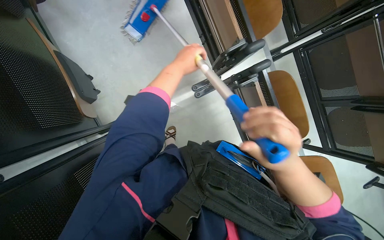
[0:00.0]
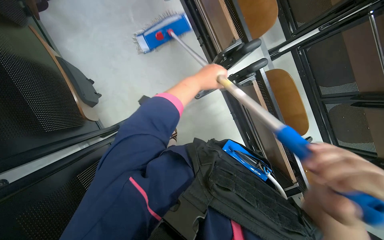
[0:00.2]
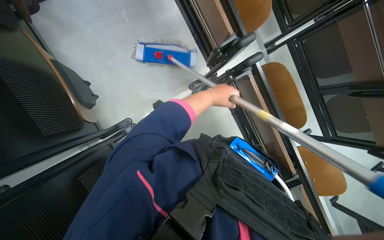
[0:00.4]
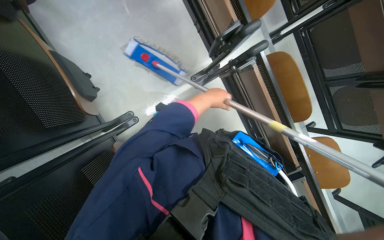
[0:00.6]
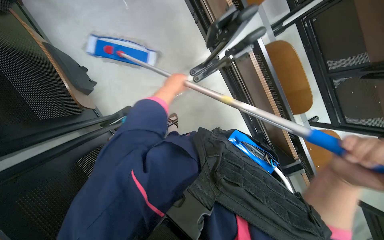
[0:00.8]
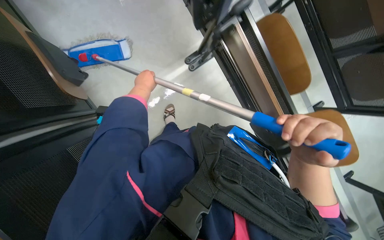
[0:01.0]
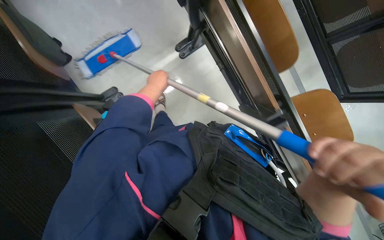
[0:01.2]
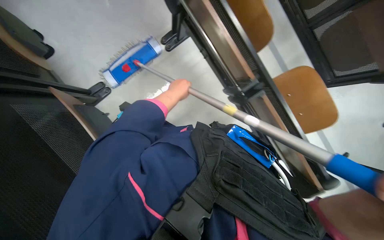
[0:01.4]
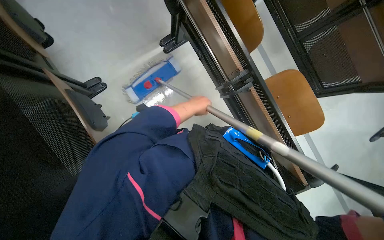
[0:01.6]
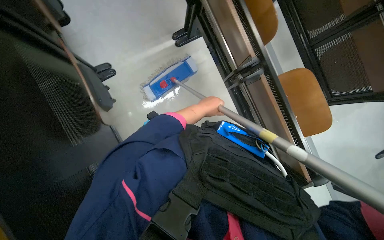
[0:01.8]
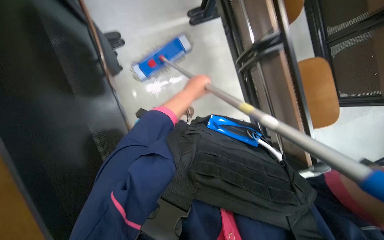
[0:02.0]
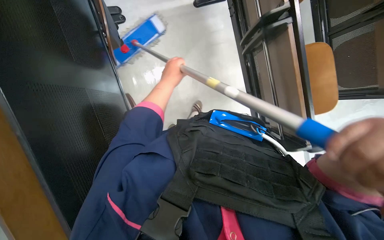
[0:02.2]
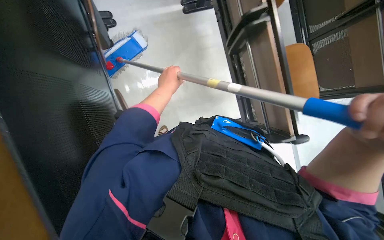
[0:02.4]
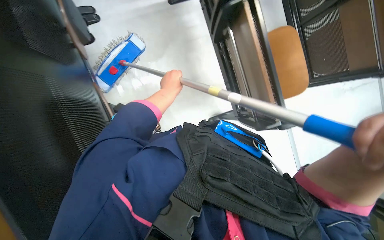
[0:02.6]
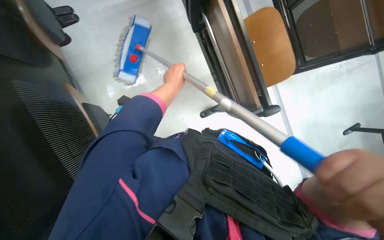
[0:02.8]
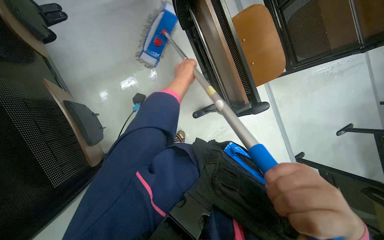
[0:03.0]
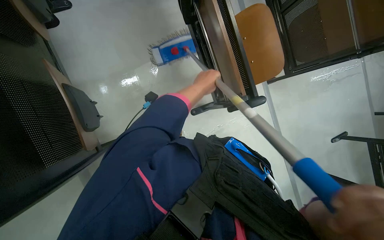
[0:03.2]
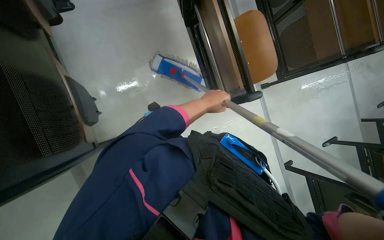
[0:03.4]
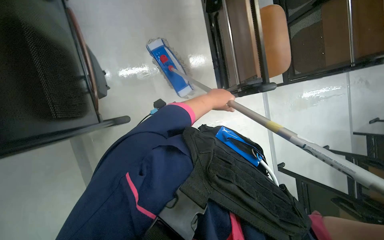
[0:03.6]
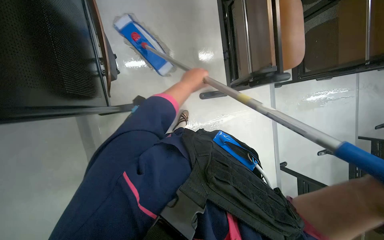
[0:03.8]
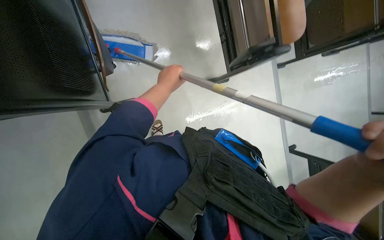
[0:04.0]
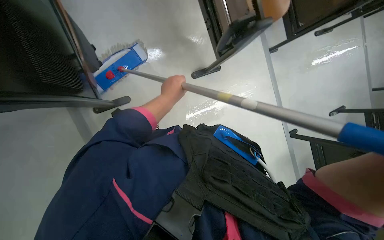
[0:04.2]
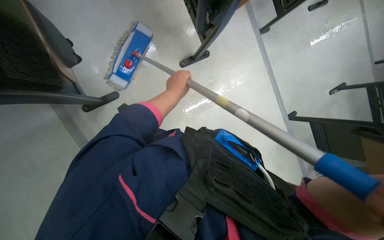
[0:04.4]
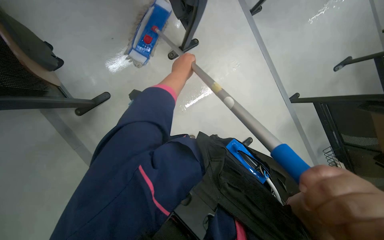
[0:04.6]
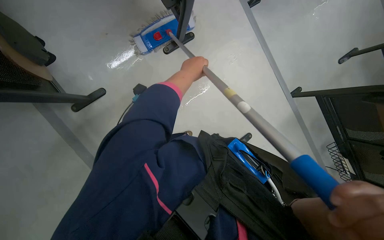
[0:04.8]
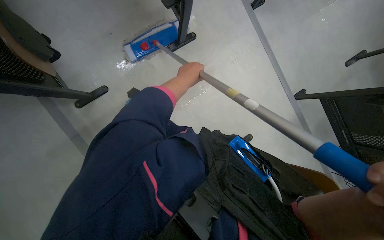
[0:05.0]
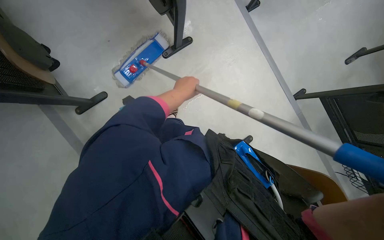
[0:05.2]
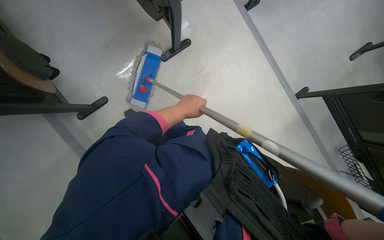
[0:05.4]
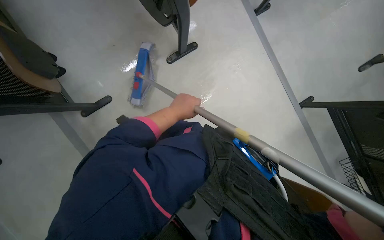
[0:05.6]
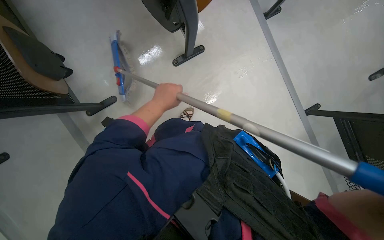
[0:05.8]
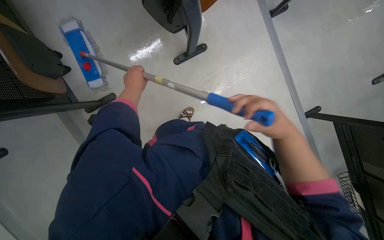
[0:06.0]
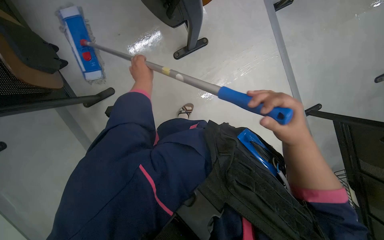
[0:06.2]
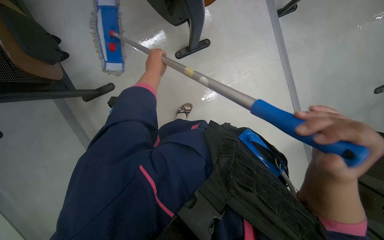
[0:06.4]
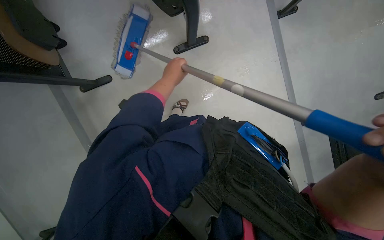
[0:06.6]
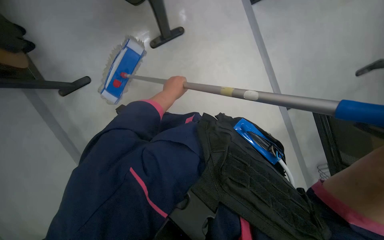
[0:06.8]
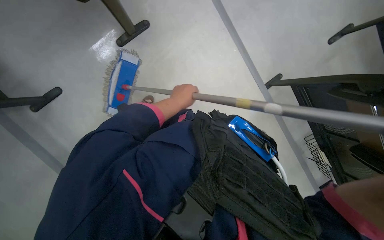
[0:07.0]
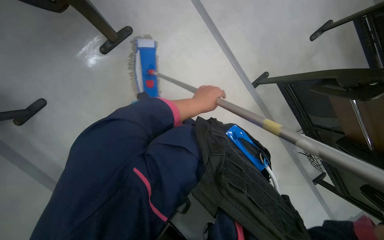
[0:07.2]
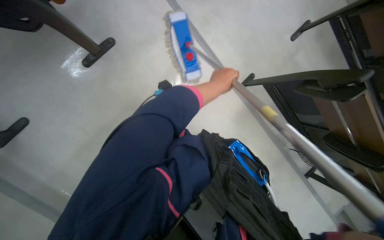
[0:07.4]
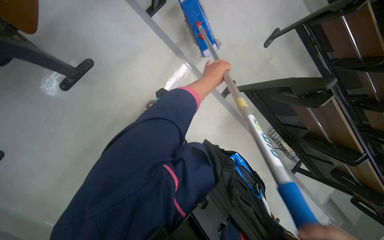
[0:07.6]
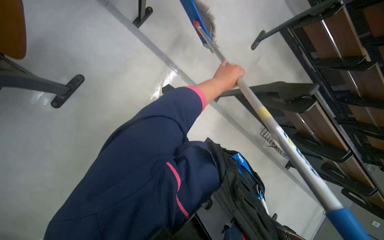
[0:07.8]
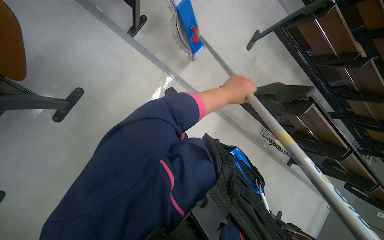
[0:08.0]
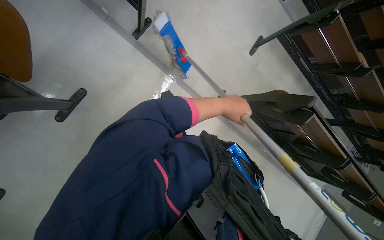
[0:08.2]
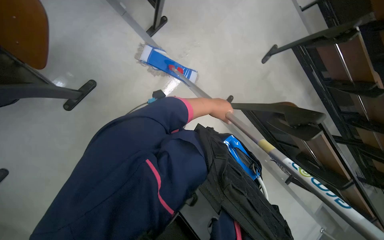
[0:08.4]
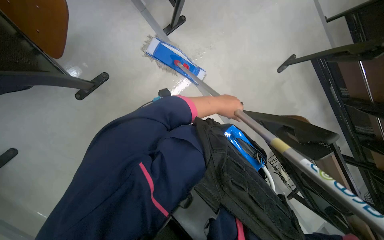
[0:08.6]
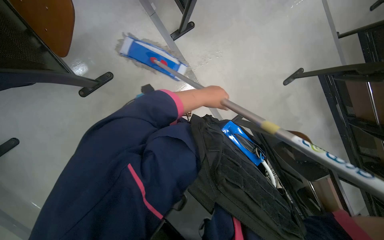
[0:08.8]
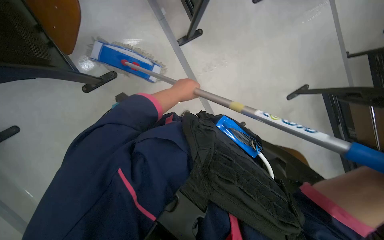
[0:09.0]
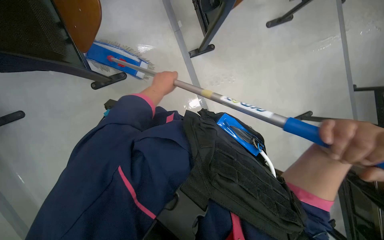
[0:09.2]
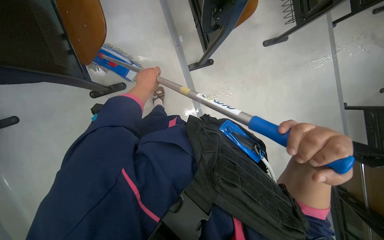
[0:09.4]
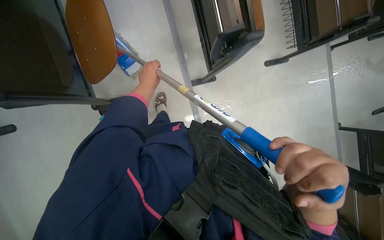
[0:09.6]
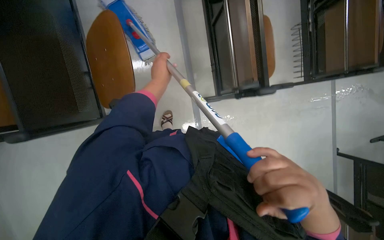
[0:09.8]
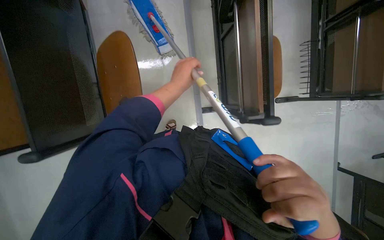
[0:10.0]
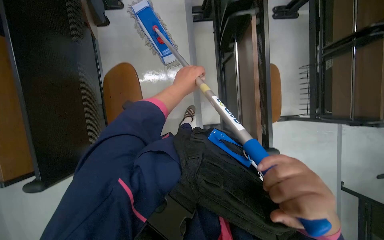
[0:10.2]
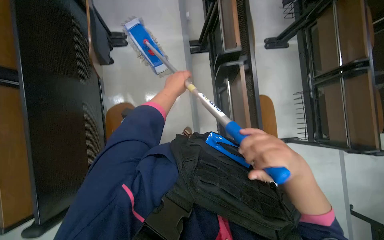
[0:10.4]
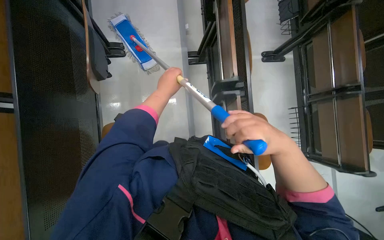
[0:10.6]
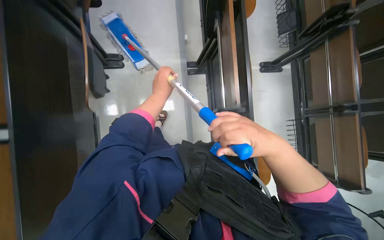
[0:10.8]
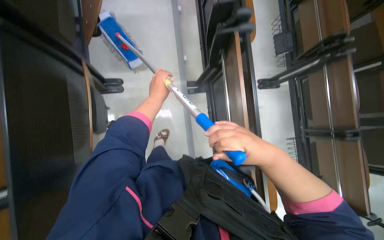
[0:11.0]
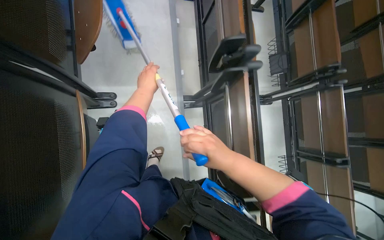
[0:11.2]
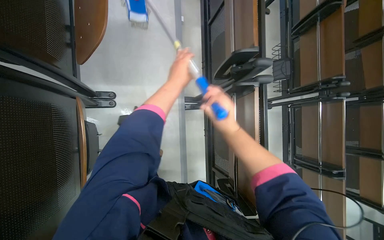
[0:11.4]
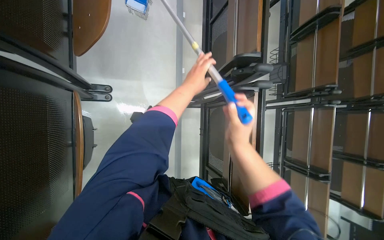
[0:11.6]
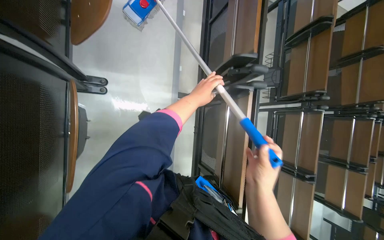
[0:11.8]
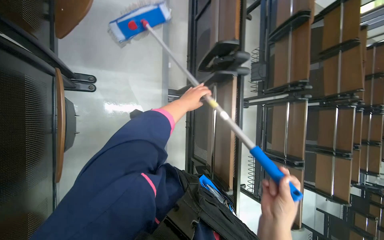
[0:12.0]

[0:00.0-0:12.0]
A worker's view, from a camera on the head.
Job: mopping floor.
The whole recording: Mopping lecture hall floor. The worker mops the lecture hall floor, periodically wringing and adjusting the mop.
0:00.0 to 0:01.6: The wearer moves approximately 50 cm.
0:01.6 to 0:03.0: The scene turns approximately 30 degrees clockwise in the picture.
0:03.0 to 0:04.4: The view tilts about 15 degrees downward. The left hand moves down the picture, some 15 cm, and goes to the right and returns, some 5 cm each way.
0:04.4 to 0:06.0: The left hand moves farther from the camera, about 10 cm.
0:07.6 to 0:09.0: The left hand moves to the left, some 10 cm.
0:09.0 to 0:10.4: The wearer moves approximately 60 cm. The view tips upward by approximately 15 degrees.
0:10.4 to 0:12.0: The camera is carried approximately 60 cm. The camera sweeps to the right, by approximately 20 degrees.

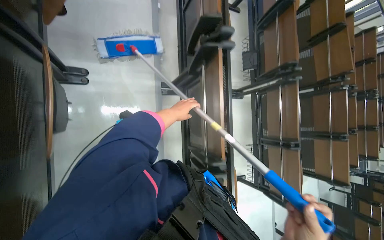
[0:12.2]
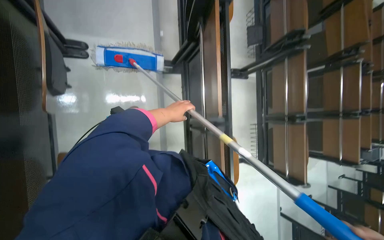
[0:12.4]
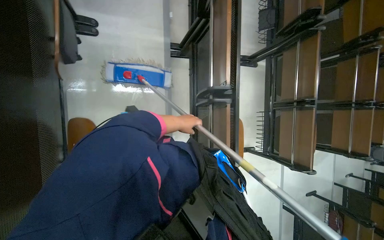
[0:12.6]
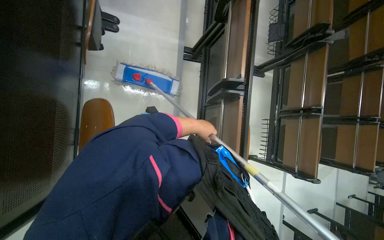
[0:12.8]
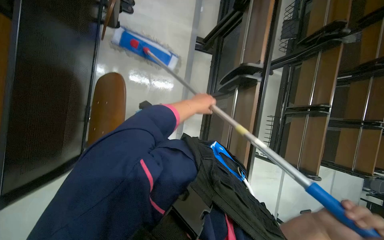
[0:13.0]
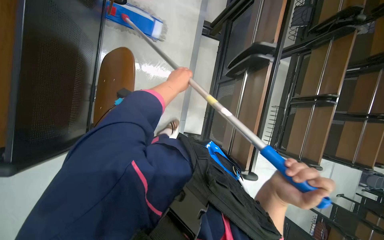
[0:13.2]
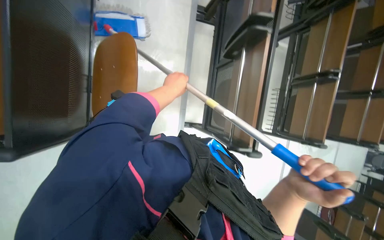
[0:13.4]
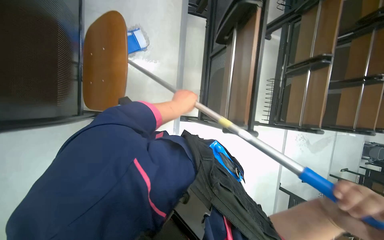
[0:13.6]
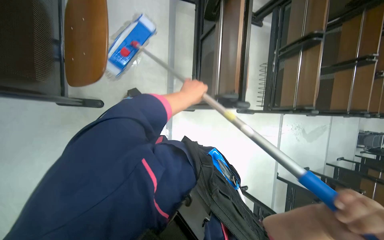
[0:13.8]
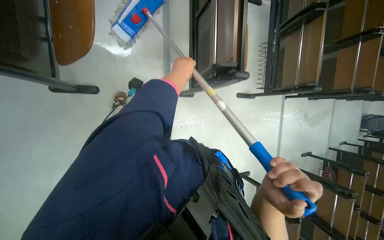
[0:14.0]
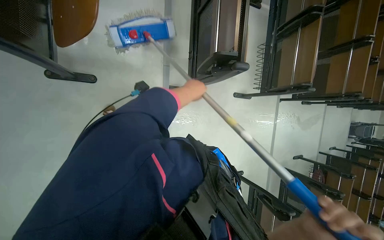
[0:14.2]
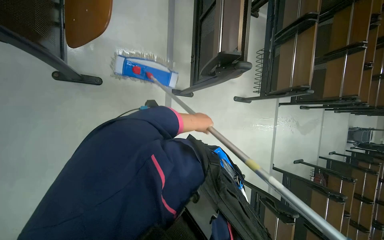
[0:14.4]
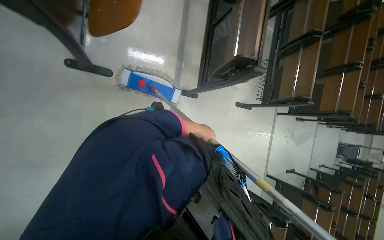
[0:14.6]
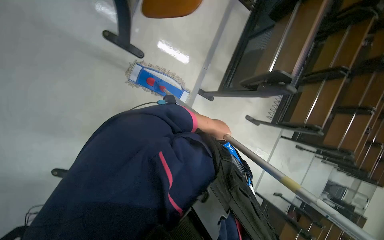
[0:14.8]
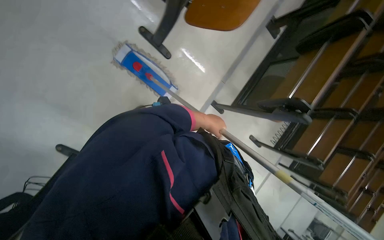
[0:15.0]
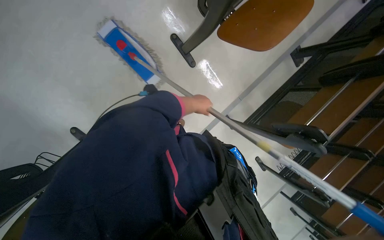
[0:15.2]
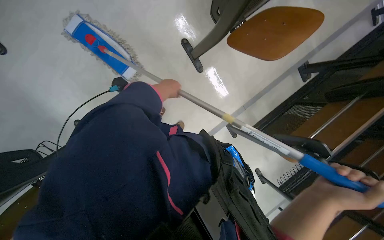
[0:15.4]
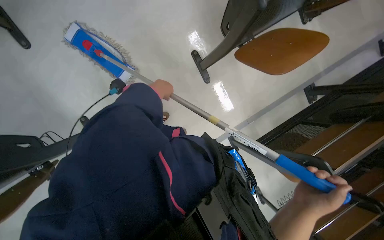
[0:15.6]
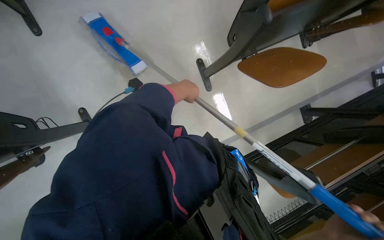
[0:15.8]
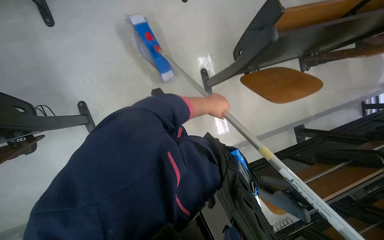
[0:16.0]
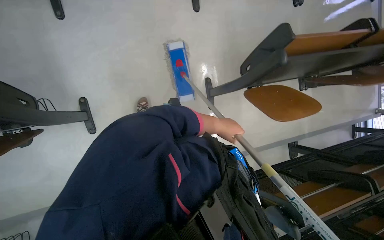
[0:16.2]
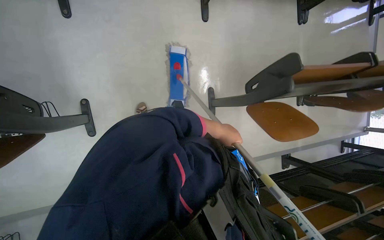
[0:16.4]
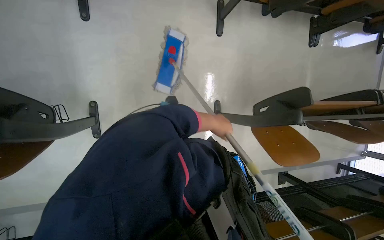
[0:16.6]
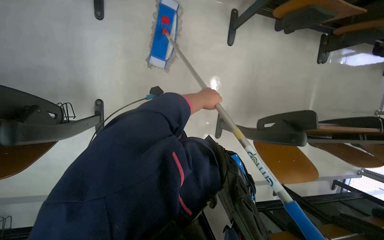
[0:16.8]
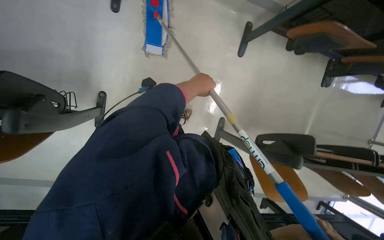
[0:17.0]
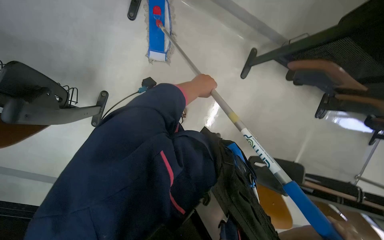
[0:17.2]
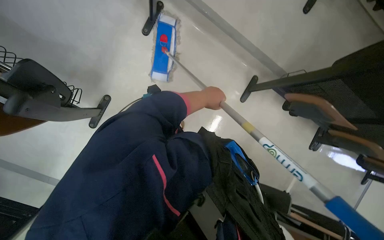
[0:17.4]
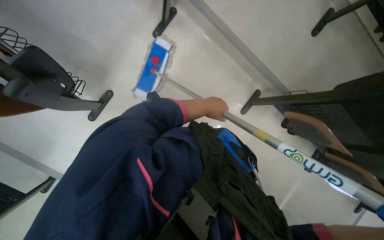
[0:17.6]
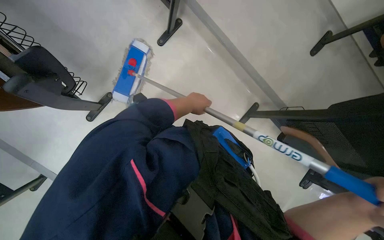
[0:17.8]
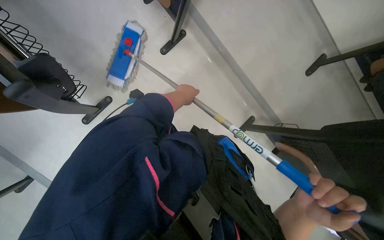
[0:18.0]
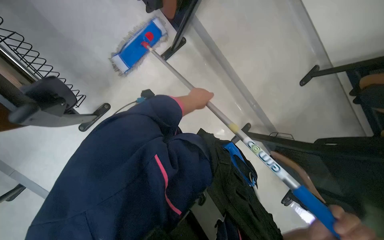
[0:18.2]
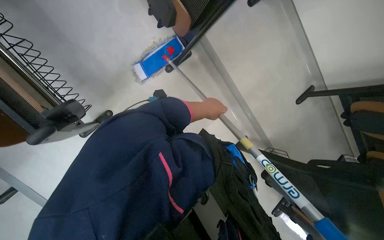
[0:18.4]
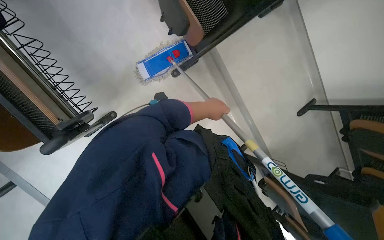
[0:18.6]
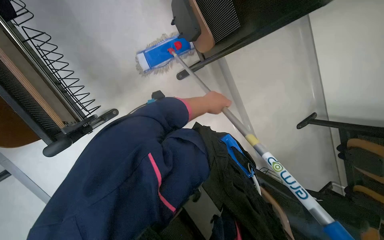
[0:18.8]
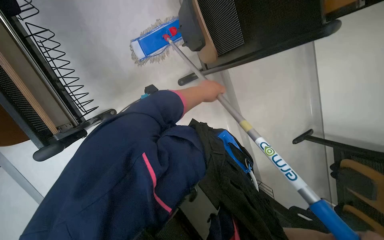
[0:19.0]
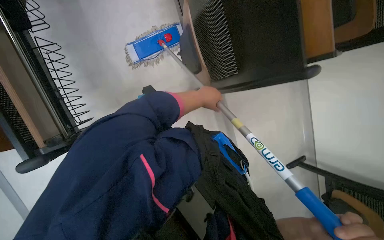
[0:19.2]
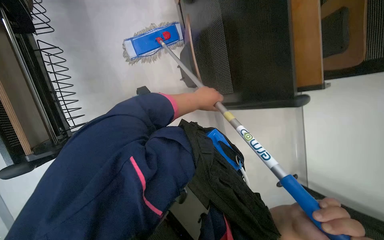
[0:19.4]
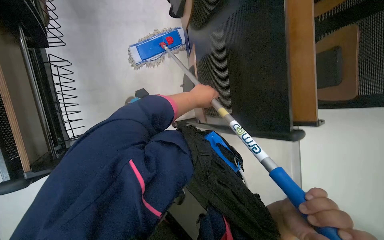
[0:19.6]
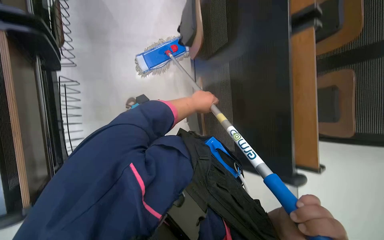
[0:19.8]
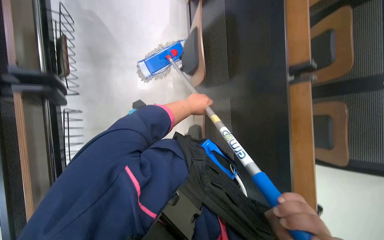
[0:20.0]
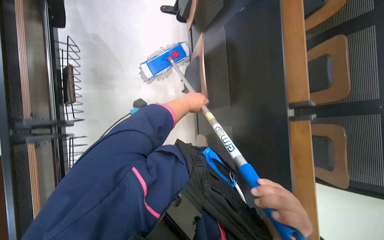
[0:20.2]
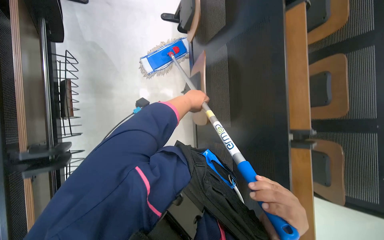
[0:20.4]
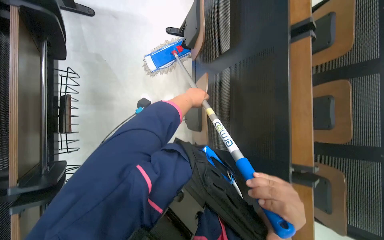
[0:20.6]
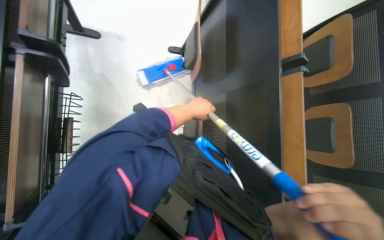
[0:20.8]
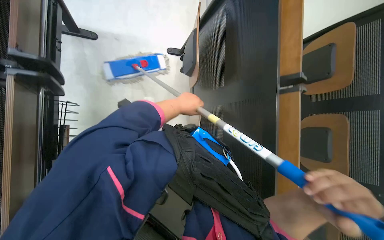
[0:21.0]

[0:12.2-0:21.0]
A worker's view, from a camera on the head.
Job: mopping floor.
The whole recording: Mopping lecture hall floor. The worker mops the lecture hall floor, periodically wringing and adjusting the mop.
0:12.2 to 0:13.6: The camera is carried some 70 cm.
0:13.6 to 0:15.2: The head travels approximately 60 cm. The scene rotates clockwise by some 40 degrees.
0:15.2 to 0:16.6: The view tilts approximately 15 degrees upward. The scene rotates clockwise by approximately 40 degrees. The left hand goes to the left and returns, approximately 15 cm each way.
0:16.6 to 0:18.0: The view tips upward by roughly 15 degrees. The scene rotates clockwise by about 45 degrees.
0:18.0 to 0:19.6: The head travels some 50 cm. The camera pitches upward, by roughly 10 degrees. Everything in view rotates approximately 30 degrees clockwise.
